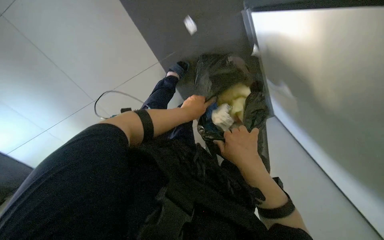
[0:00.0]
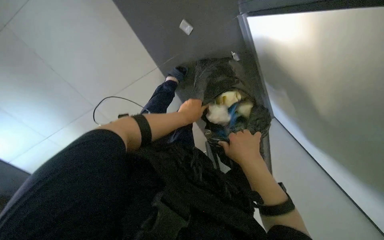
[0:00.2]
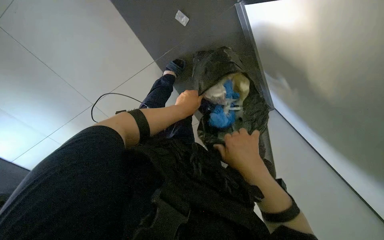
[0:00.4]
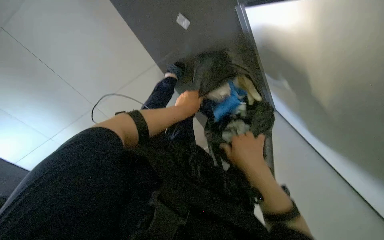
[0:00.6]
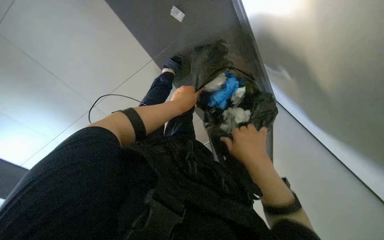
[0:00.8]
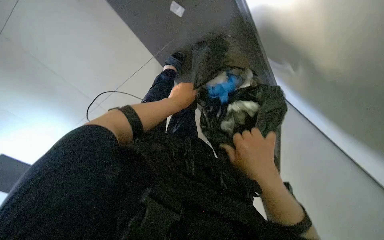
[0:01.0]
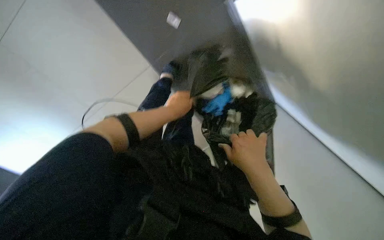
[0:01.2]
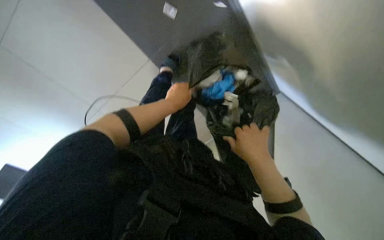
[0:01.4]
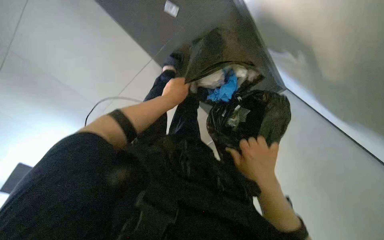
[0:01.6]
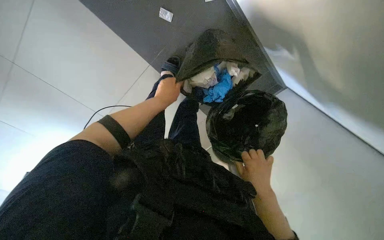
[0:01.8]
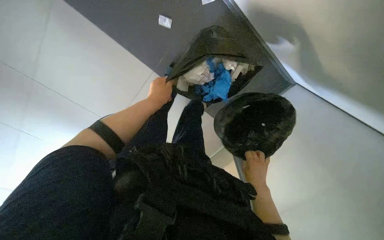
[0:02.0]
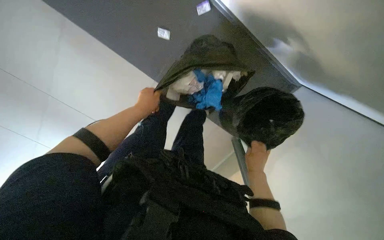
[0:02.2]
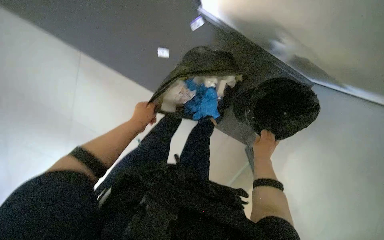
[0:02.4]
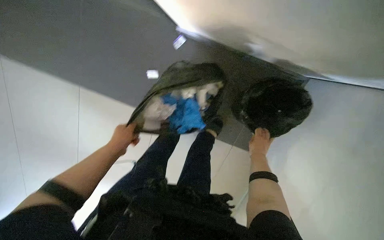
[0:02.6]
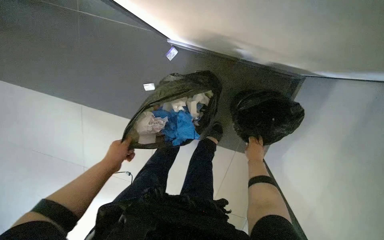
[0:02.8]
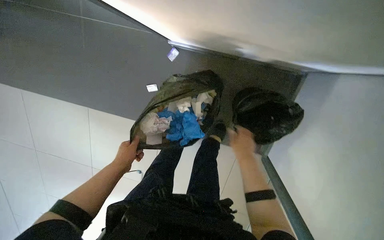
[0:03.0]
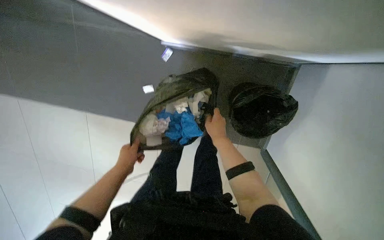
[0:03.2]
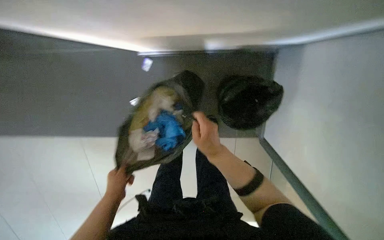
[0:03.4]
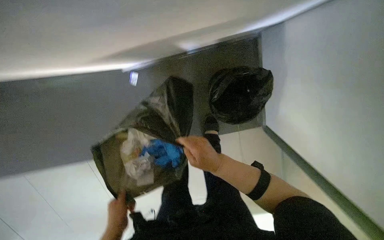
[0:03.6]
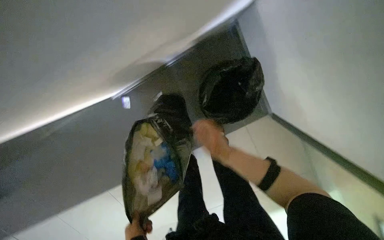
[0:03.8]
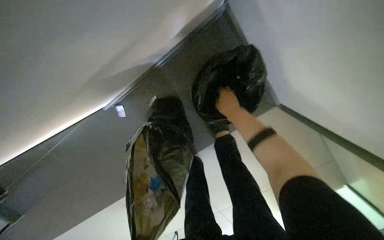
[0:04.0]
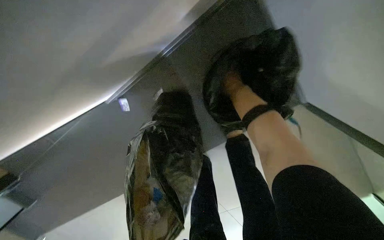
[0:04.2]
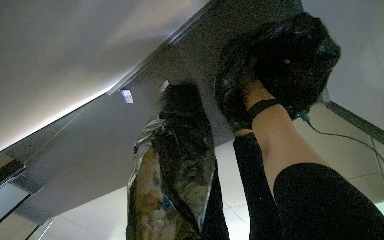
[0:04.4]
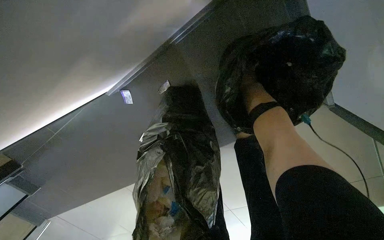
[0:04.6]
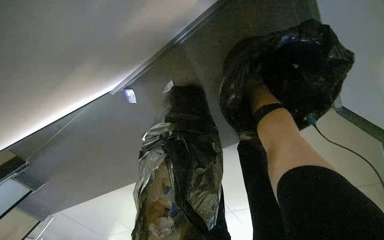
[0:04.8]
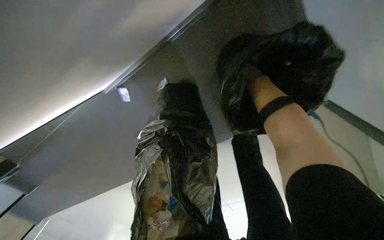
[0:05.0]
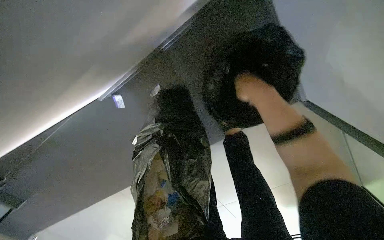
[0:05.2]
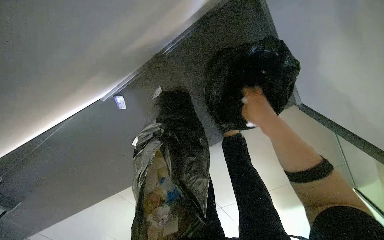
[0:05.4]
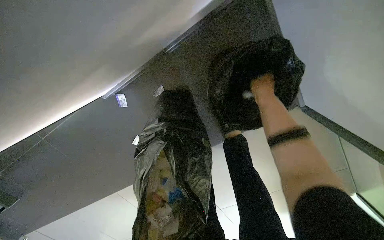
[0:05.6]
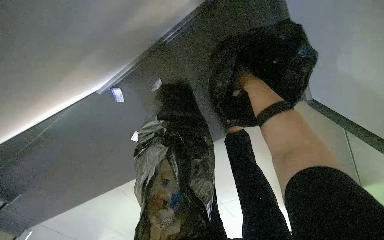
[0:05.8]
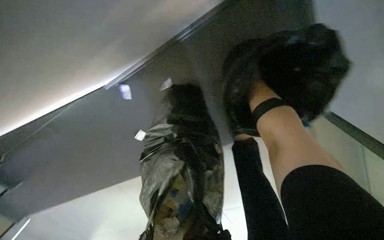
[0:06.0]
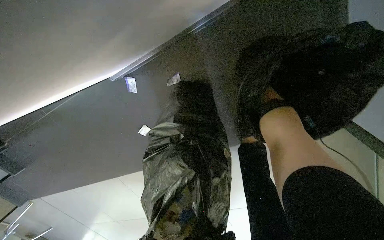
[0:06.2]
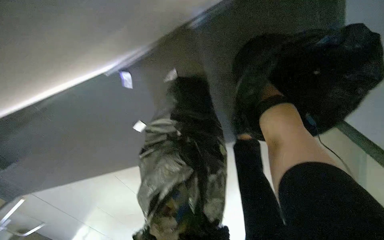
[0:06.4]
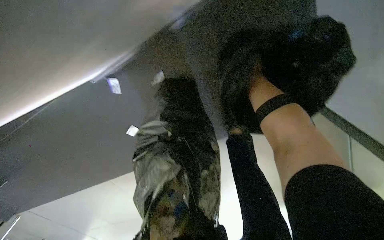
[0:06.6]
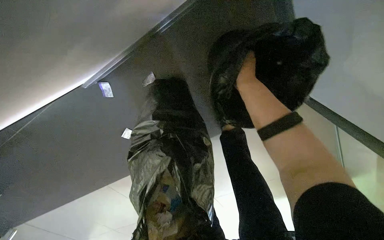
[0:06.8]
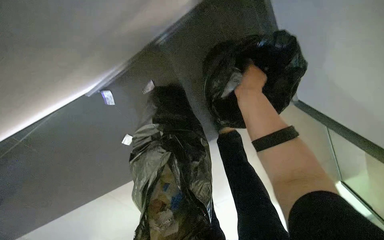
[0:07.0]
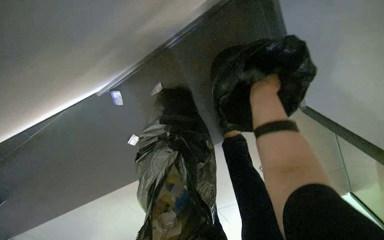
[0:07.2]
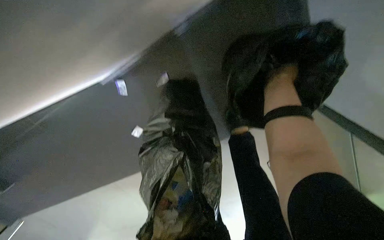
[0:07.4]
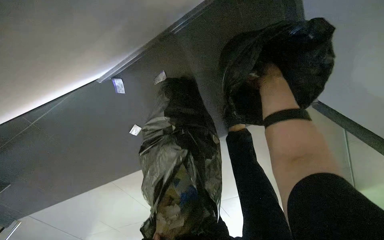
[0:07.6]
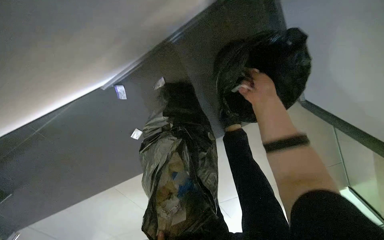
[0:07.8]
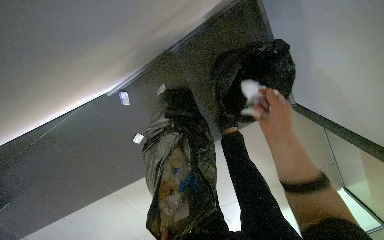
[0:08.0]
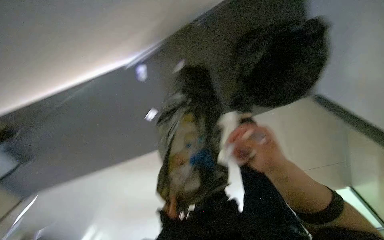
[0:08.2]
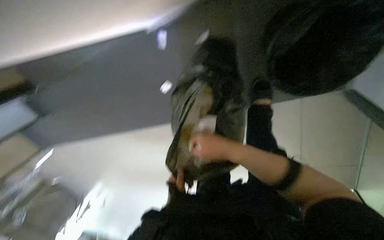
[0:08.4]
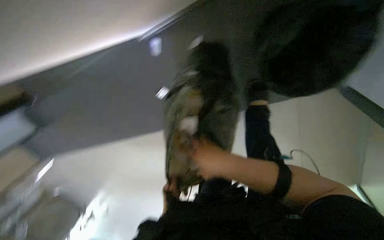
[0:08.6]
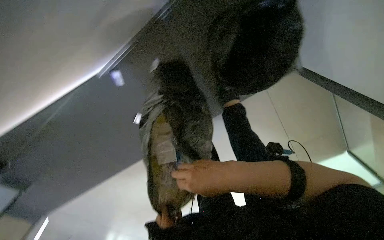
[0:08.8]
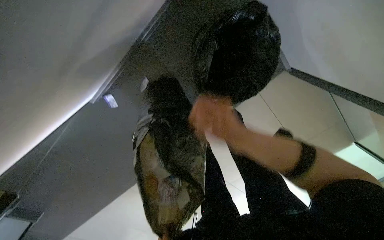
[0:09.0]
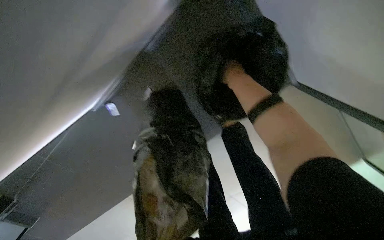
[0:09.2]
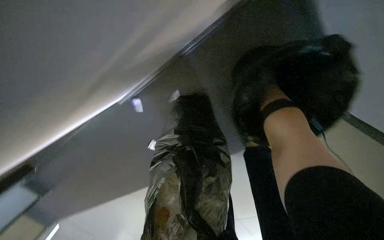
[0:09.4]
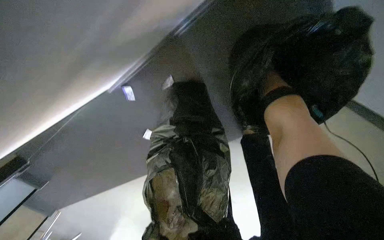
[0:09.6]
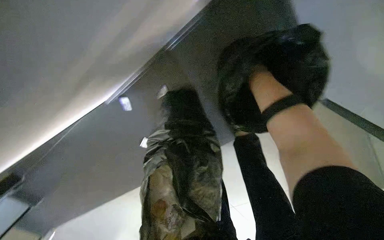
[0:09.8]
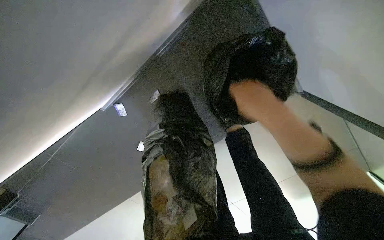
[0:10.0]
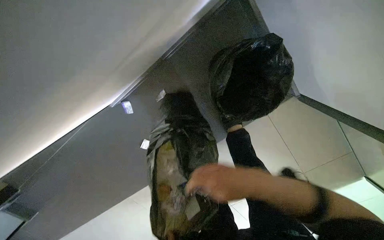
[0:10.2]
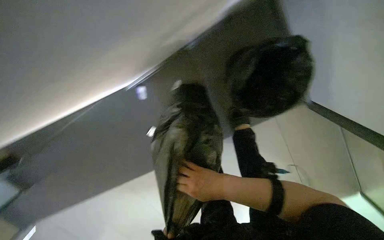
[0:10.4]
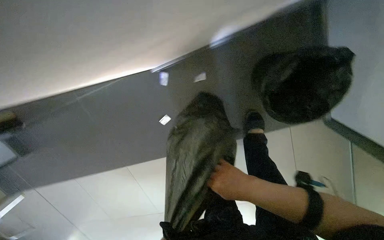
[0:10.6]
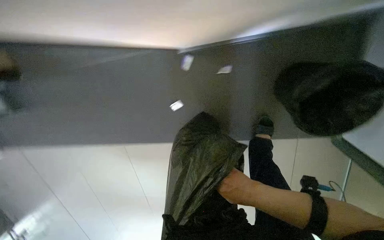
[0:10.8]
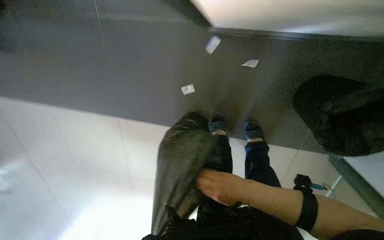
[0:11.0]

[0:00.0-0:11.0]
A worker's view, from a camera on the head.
Job: managing trash.
The whole recording: Changing trash bags in a lab. The worker removes a full trash bag from a bin in a lab and consolidates its contents into another bag.
0:00.0 to 0:01.6: The right hand goes approximately 10 cm down the picture.
0:01.6 to 0:03.2: The camera sweeps to the left, by roughly 20 degrees. The camera pitches upward, by approximately 20 degrees. The scene turns about 35 degrees counterclockwise in the picture.
0:03.2 to 0:04.8: Everything in view rotates about 40 degrees counterclockwise.
0:04.8 to 0:06.2: The right hand goes nearer to the camera and returns, about 40 cm each way.
0:06.2 to 0:07.8: The right hand goes roughly 40 cm nearer to the camera and down the picture.

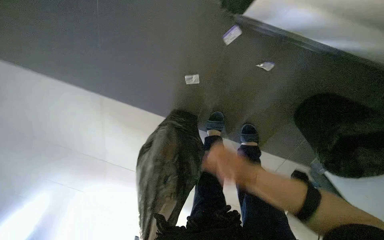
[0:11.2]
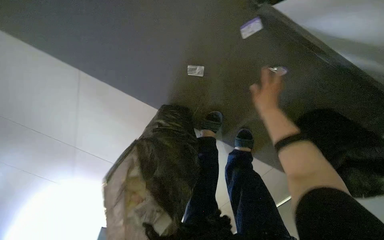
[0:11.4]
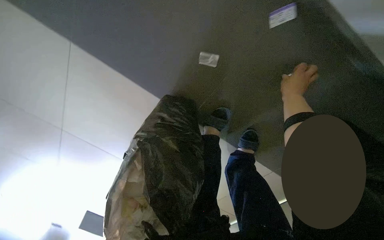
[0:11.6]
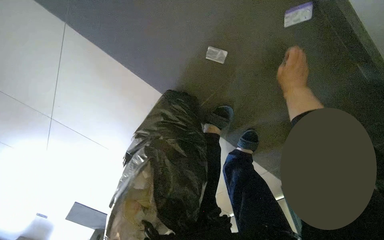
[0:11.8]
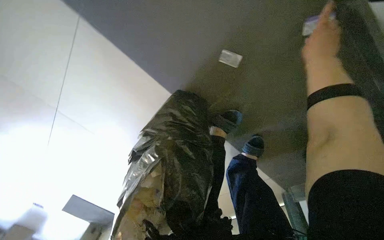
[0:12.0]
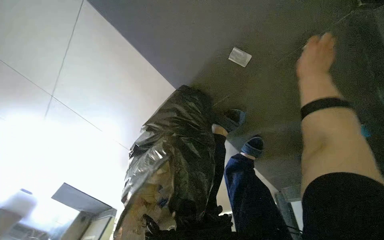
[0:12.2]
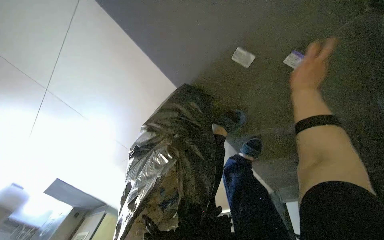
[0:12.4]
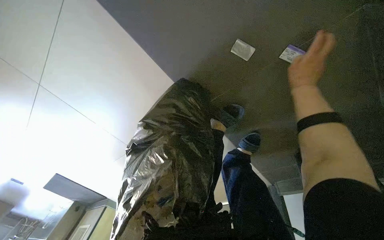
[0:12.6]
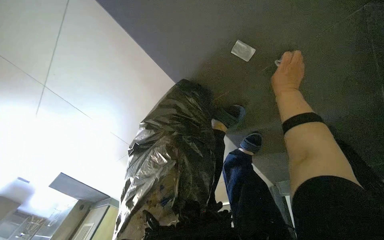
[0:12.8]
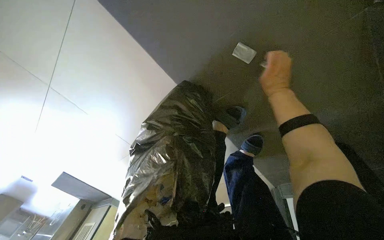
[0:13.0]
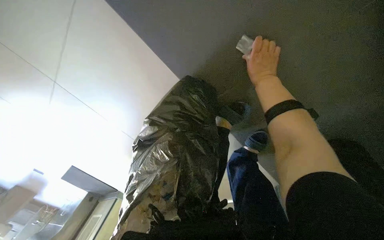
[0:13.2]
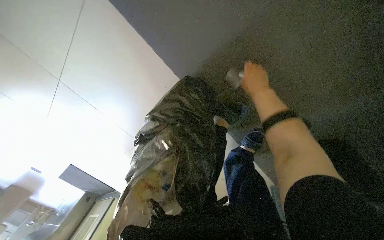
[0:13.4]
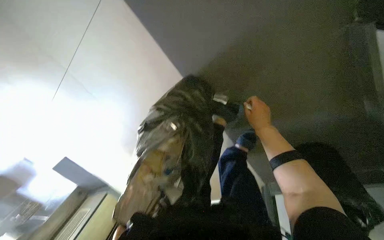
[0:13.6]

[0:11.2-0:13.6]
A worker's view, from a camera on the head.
Job: managing trash.
The whole recording: Changing trash bags in a lab. The worker removes a full trash bag from a bin in a lab and consolidates its contents into another bag.
0:11.2 to 0:12.4: The wearer looks some 15 degrees further downward. The scene rotates clockwise by roughly 25 degrees. The right hand heads up the picture, covering some 40 cm.
0:12.4 to 0:13.6: The right hand heads down the picture and to the left, covering approximately 15 cm.

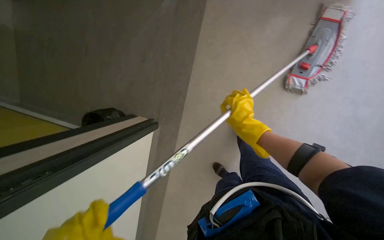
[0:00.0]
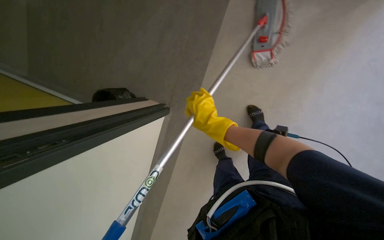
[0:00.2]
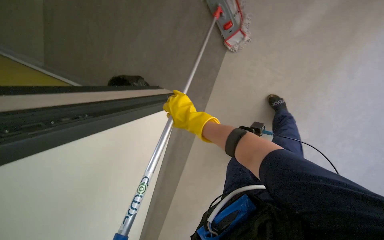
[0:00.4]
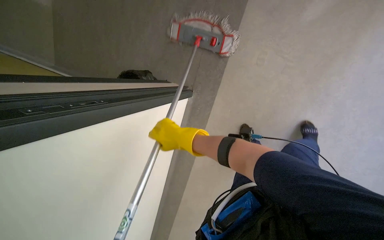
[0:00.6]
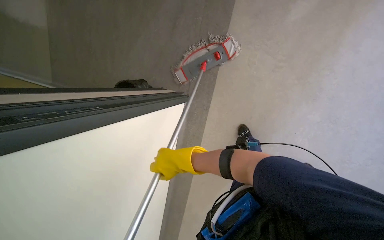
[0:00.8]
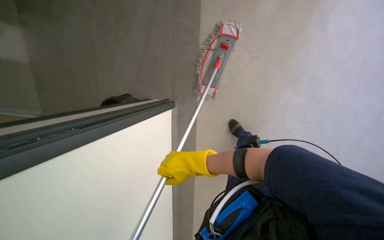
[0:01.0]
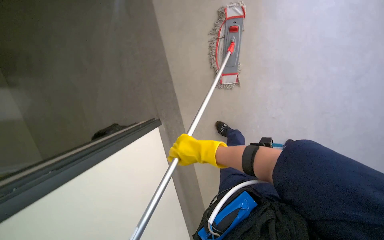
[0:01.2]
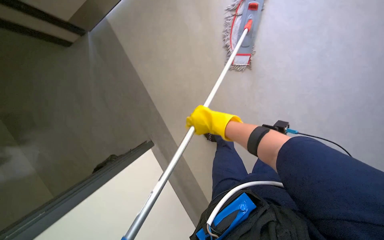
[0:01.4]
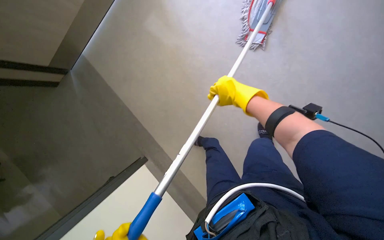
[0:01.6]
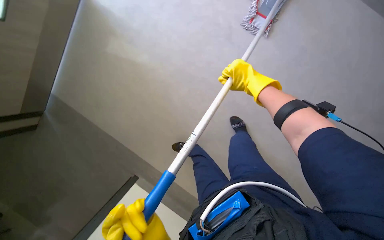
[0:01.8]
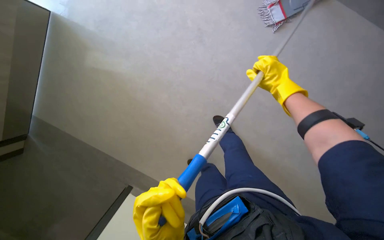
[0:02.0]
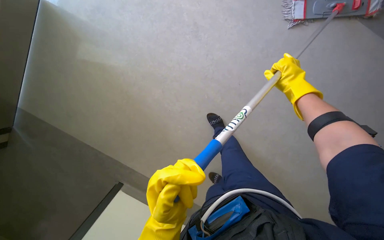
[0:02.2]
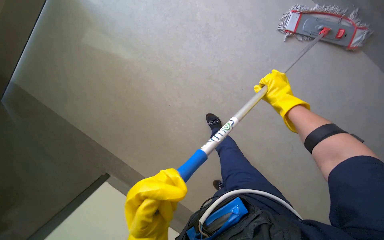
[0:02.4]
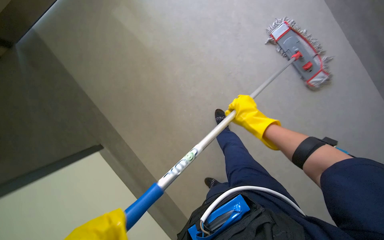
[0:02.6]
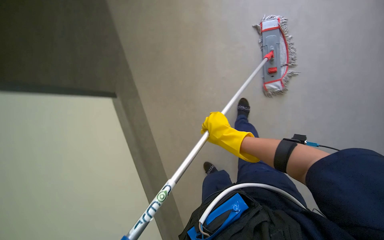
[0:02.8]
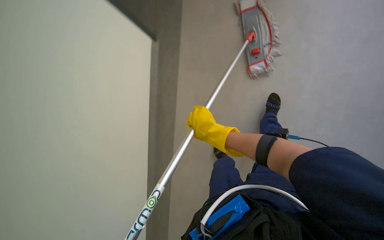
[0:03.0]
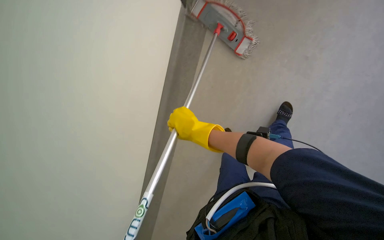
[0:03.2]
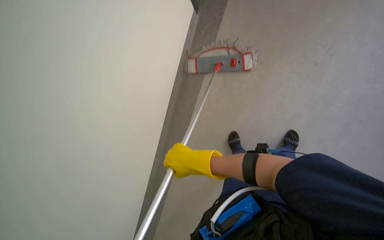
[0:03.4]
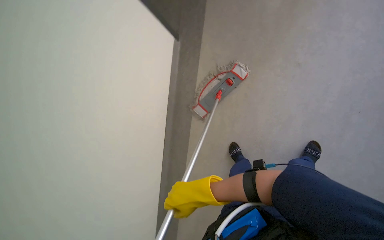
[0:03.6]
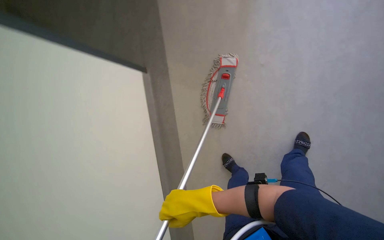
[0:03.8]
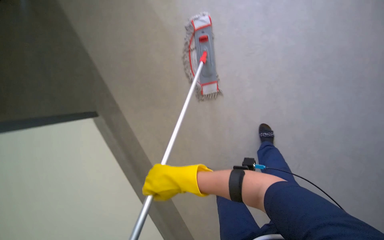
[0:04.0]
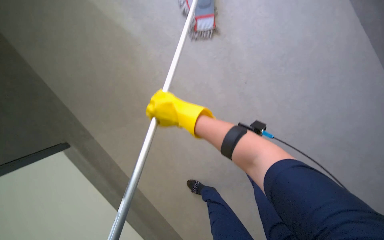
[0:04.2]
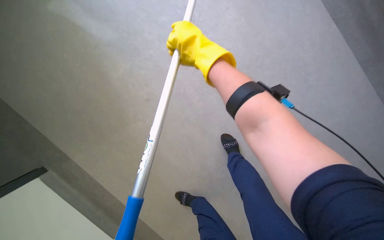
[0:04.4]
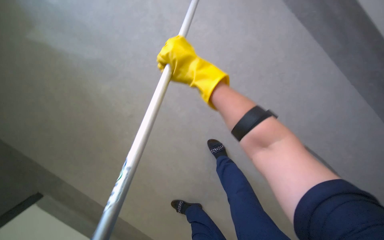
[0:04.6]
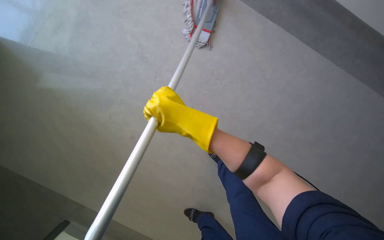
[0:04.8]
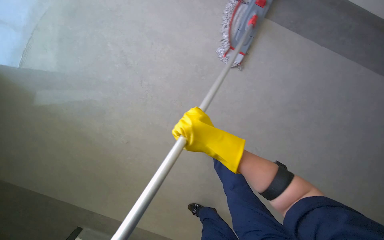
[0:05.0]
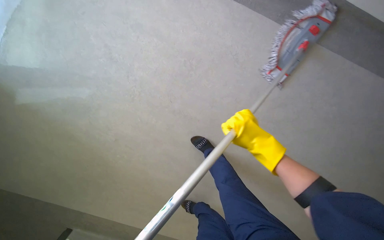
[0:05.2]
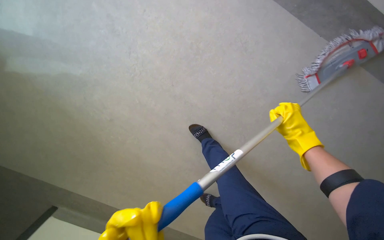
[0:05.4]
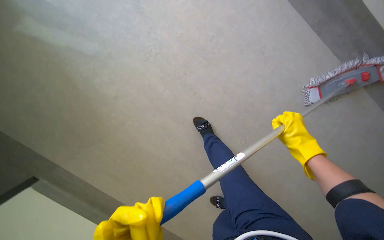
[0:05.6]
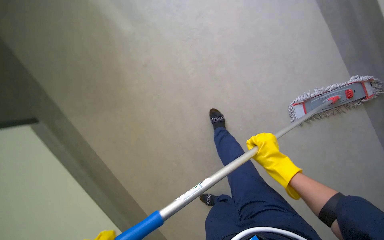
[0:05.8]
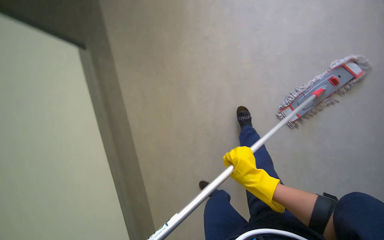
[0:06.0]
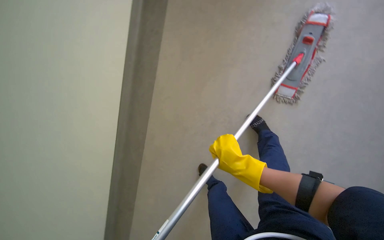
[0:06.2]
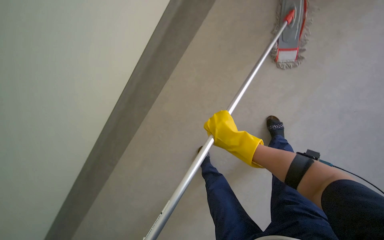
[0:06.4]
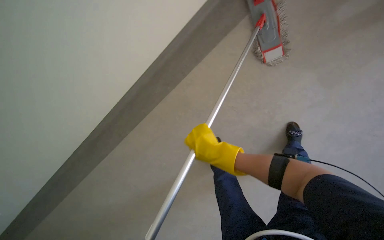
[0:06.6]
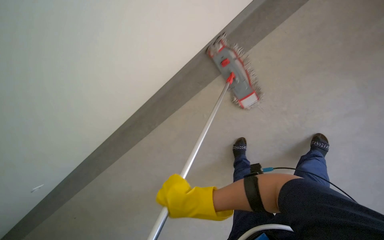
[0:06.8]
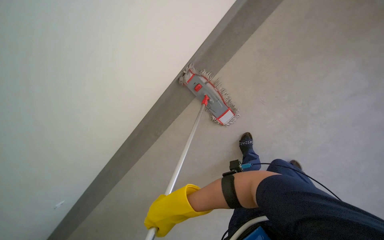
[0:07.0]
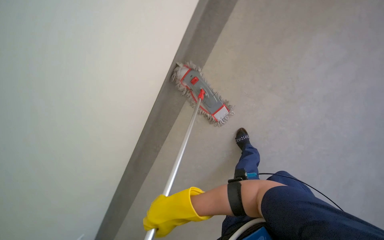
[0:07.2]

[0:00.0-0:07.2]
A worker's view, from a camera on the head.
Job: mopping floor.
The whole recording: Mopping hallway floor. The worker mops the hallway floor with a mop.
0:01.4 to 0:02.8: Everything in view rotates some 30 degrees clockwise. The right hand reaches roughly 15 cm to the right, then returns.
0:02.8 to 0:04.4: The wearer looks about 55 degrees further to the right.
0:05.8 to 0:07.2: The view pans to the left by roughly 20 degrees. The scene rotates counterclockwise by approximately 55 degrees.
